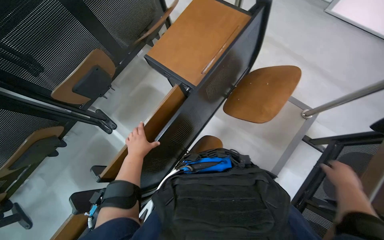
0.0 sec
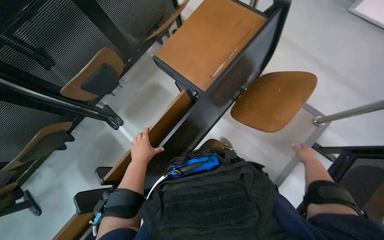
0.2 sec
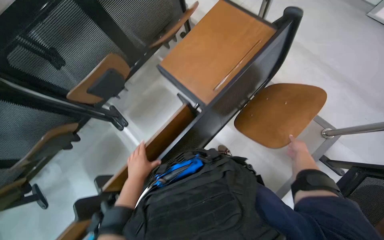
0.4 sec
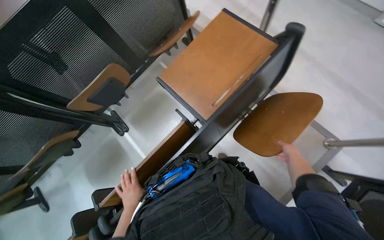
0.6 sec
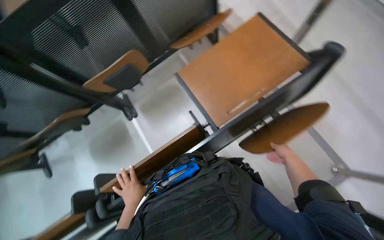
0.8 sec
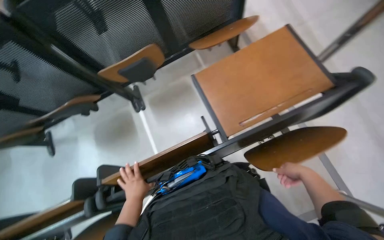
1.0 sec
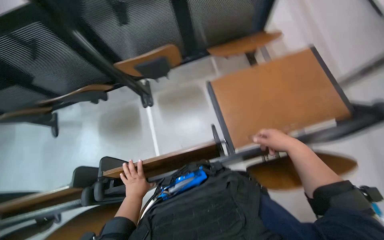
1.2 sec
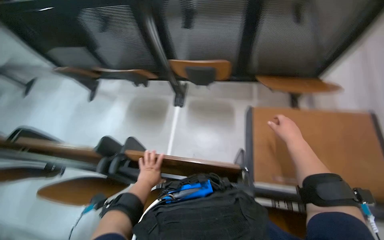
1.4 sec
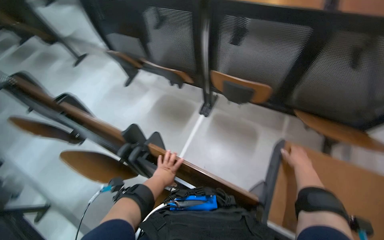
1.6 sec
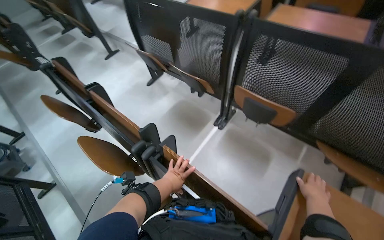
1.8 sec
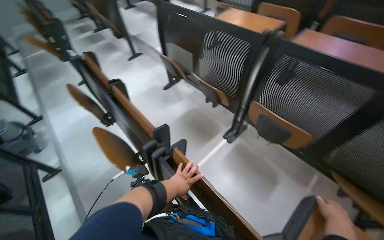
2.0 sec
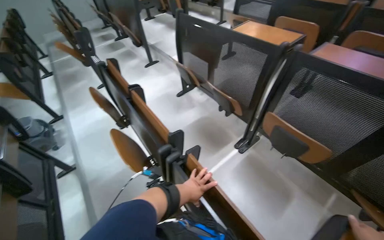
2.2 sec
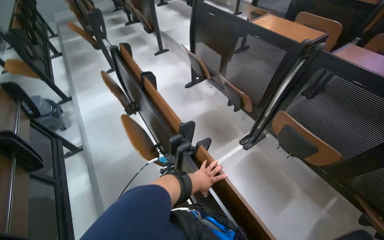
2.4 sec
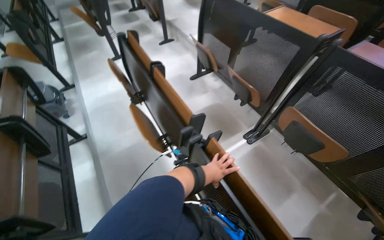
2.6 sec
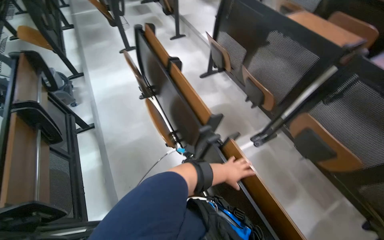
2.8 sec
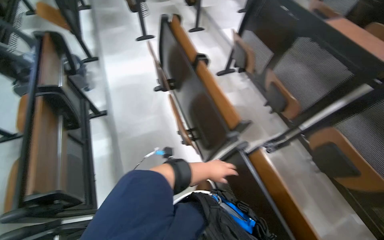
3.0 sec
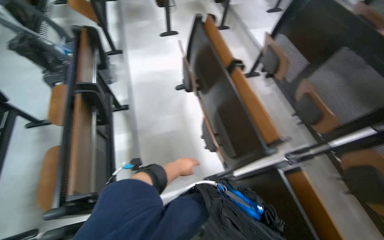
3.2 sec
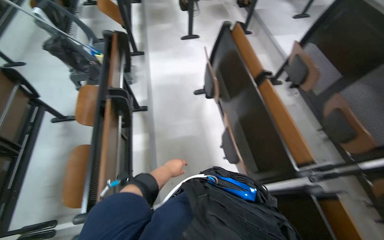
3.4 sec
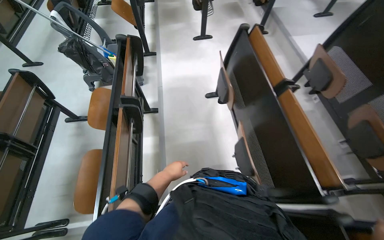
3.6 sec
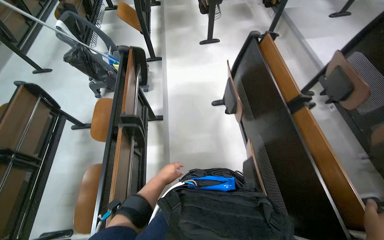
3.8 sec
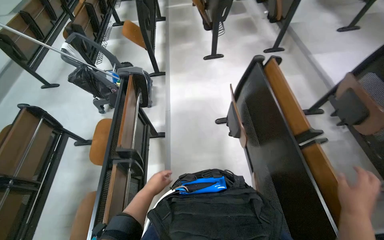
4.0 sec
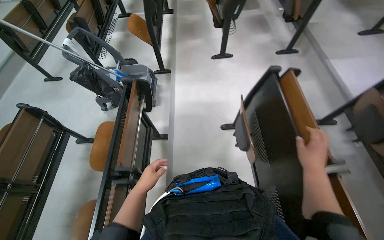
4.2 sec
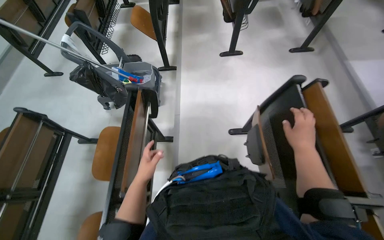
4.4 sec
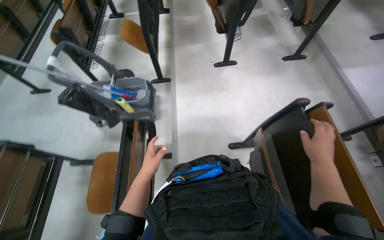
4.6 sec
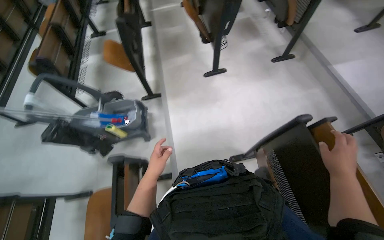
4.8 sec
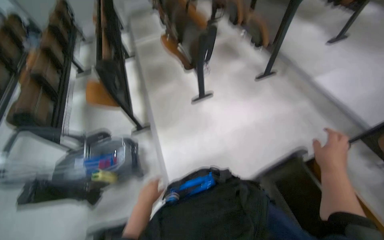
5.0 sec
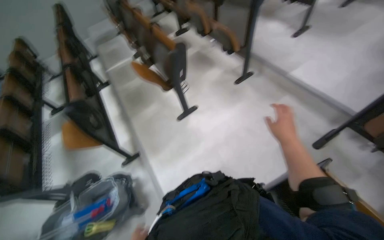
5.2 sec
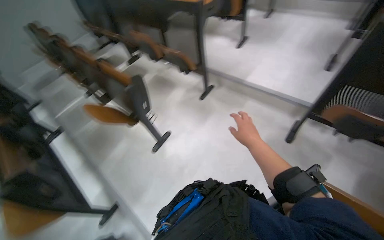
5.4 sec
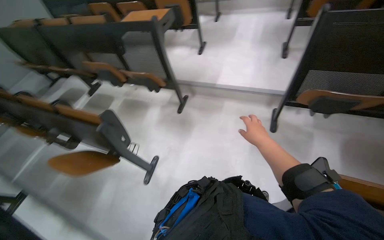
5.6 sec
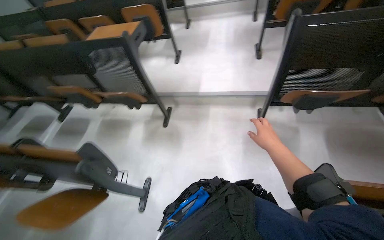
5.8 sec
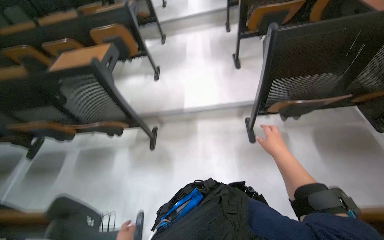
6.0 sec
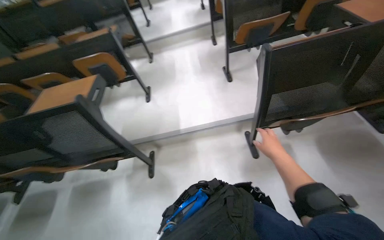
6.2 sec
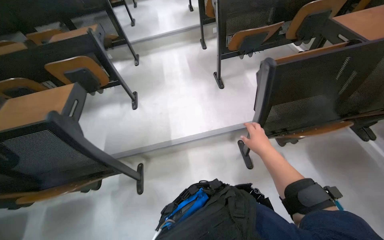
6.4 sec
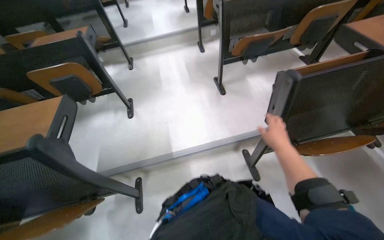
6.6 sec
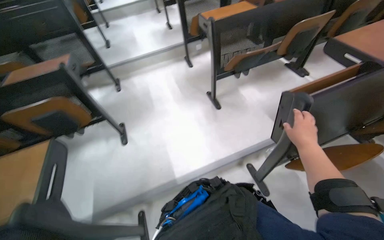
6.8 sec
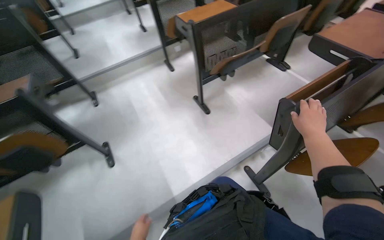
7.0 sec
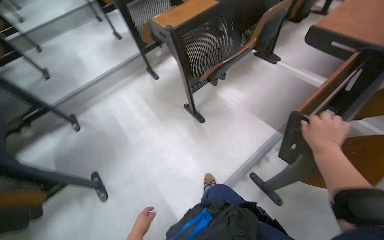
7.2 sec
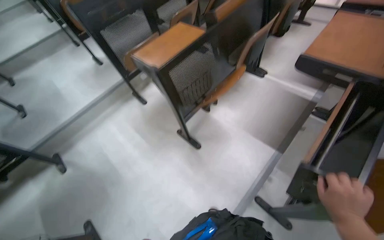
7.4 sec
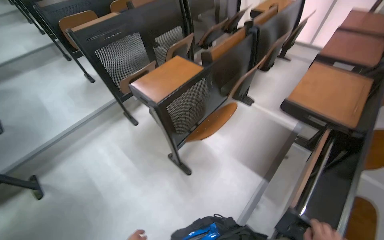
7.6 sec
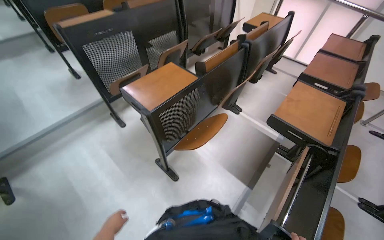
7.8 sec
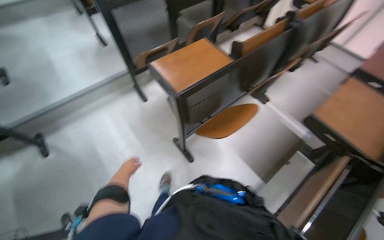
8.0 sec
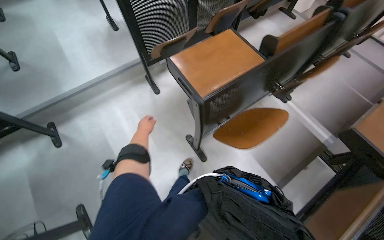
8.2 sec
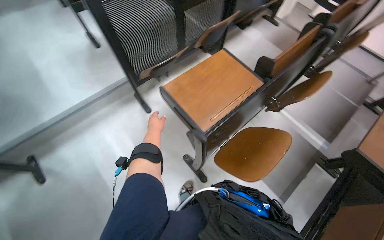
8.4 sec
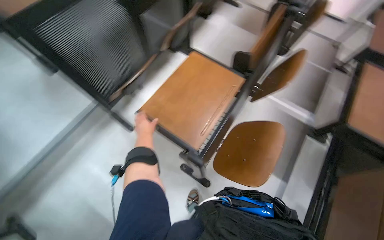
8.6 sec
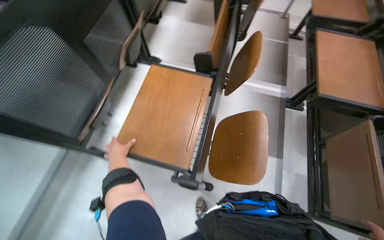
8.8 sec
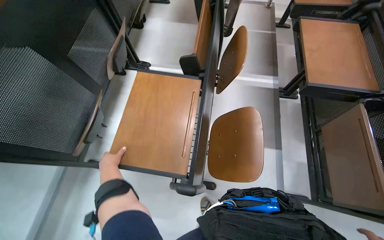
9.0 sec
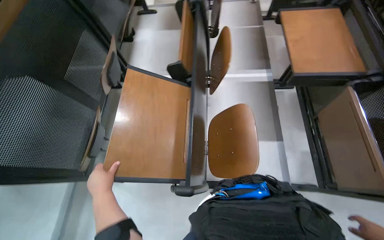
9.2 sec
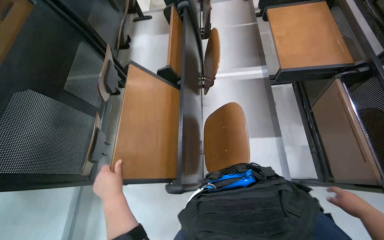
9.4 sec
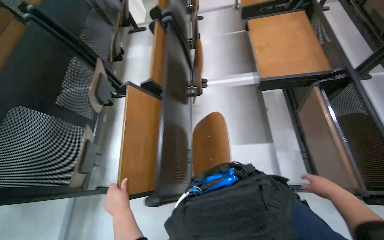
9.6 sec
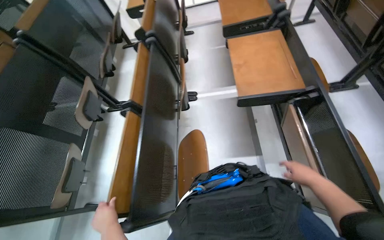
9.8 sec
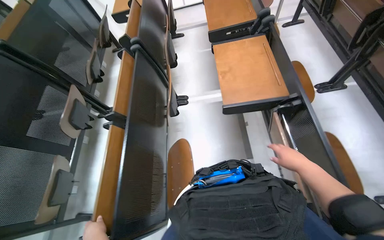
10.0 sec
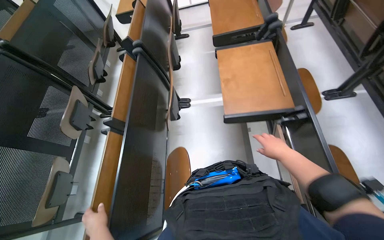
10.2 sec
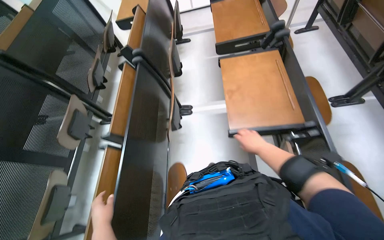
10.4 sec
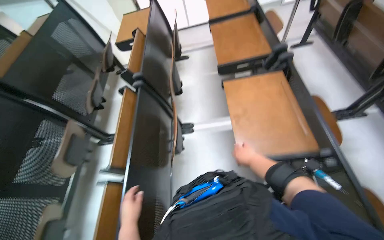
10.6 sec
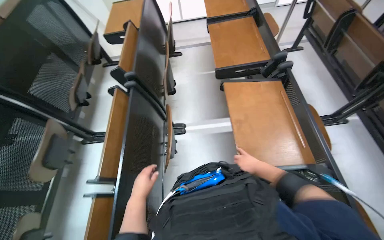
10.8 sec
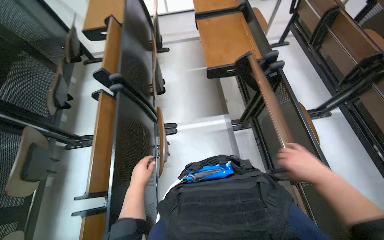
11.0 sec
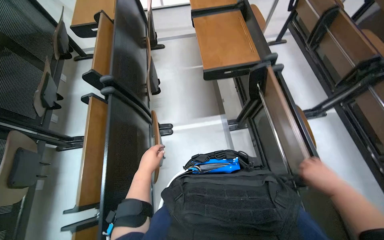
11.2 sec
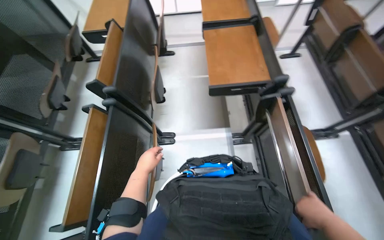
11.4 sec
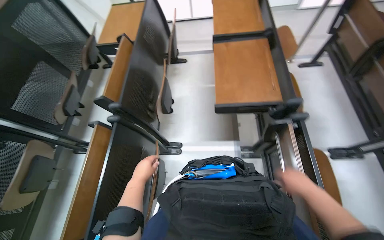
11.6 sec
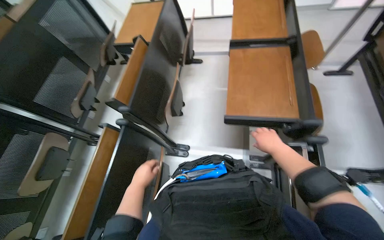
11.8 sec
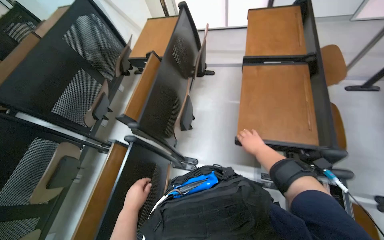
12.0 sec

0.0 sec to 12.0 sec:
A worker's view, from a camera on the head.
Job: organizing items.
The whole recording: Folding down classroom desks. The worker walks through the classroom and folds down the desks.
0.0 sec to 1.6 sec: The wearer looks some 80 degrees further to the left.
1.6 sec to 3.0 sec: The wearer moves approximately 50 cm. The head rotates roughly 45 degrees to the left.
3.0 sec to 4.4 sec: The head travels roughly 80 cm. The head rotates approximately 25 degrees to the left.
4.4 sec to 6.0 sec: The wearer moves roughly 1 m. The wearer looks approximately 90 degrees further to the right. The view tilts about 25 degrees upward.
6.0 sec to 7.6 sec: The wearer moves some 1 m. The wearer's head swings about 45 degrees to the right.
7.6 sec to 9.0 sec: The head travels approximately 60 cm. The wearer looks about 30 degrees further to the right. The view tilts some 15 degrees downward.
9.0 sec to 10.4 sec: The wearer moves some 50 cm.
10.4 sec to 12.0 sec: The wearer moves some 60 cm.

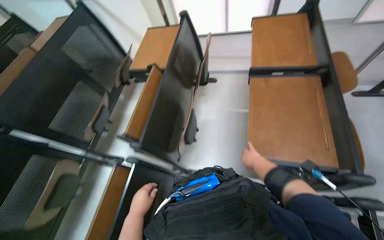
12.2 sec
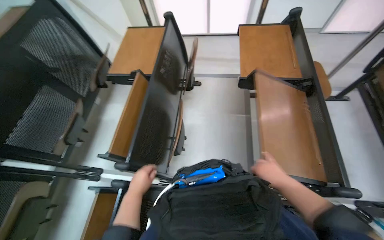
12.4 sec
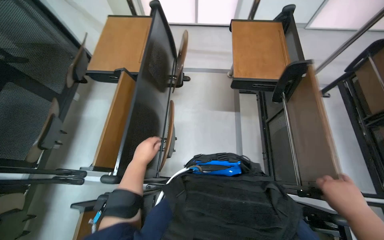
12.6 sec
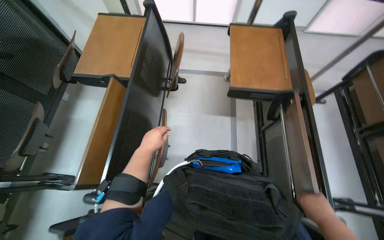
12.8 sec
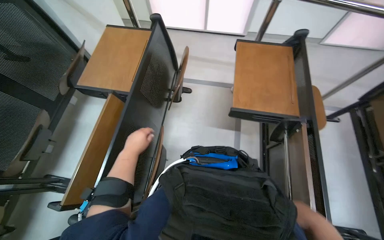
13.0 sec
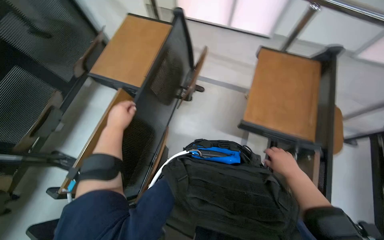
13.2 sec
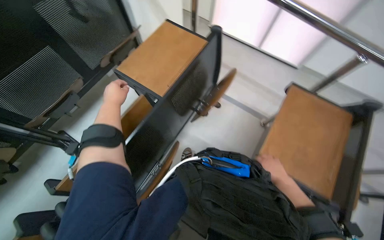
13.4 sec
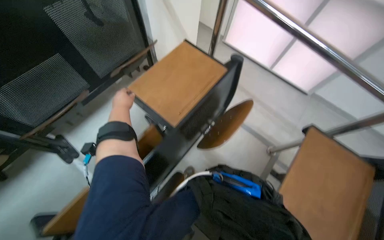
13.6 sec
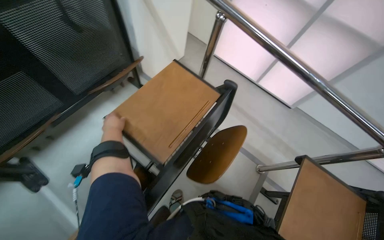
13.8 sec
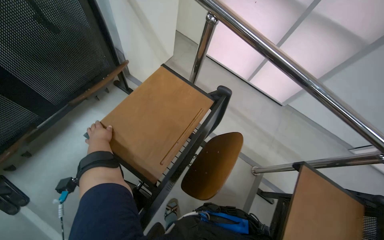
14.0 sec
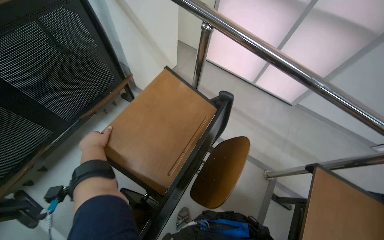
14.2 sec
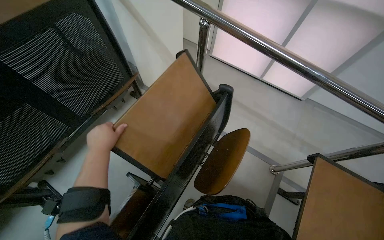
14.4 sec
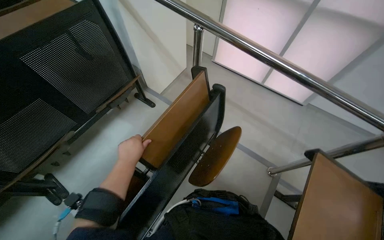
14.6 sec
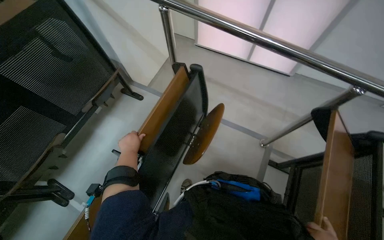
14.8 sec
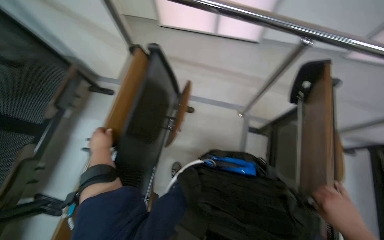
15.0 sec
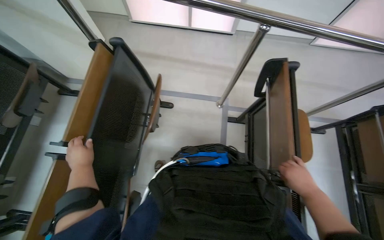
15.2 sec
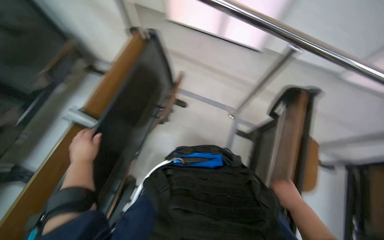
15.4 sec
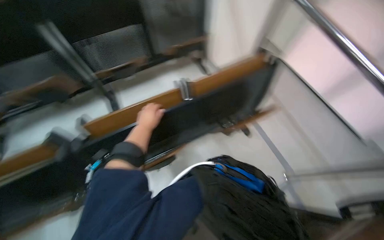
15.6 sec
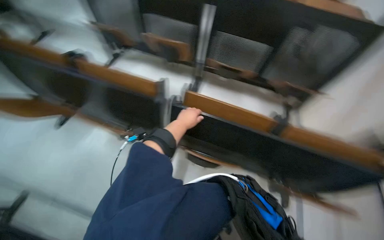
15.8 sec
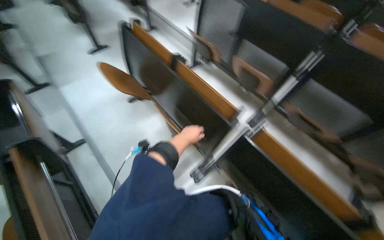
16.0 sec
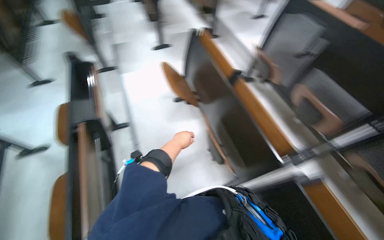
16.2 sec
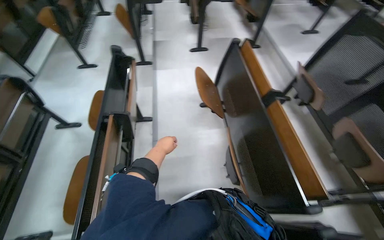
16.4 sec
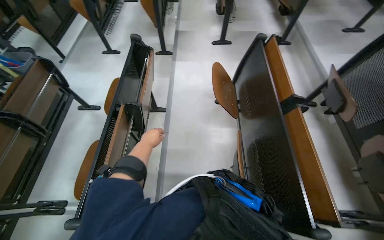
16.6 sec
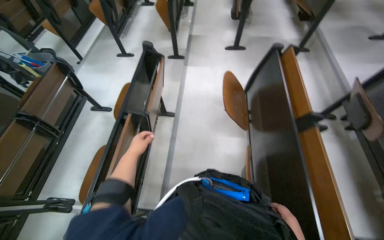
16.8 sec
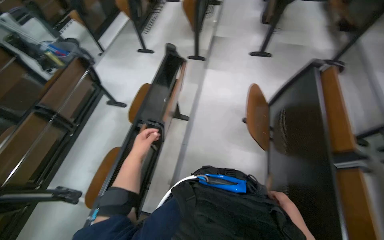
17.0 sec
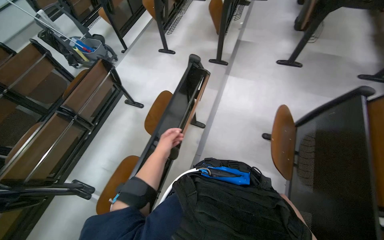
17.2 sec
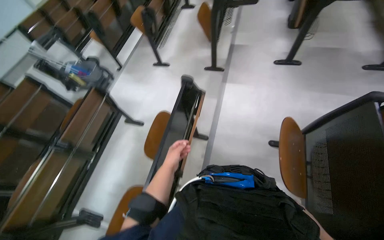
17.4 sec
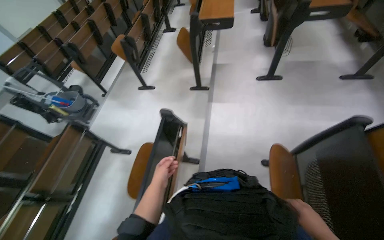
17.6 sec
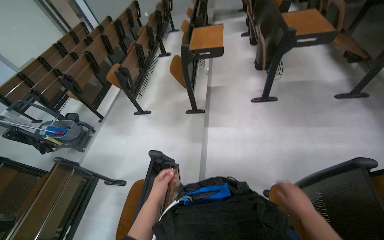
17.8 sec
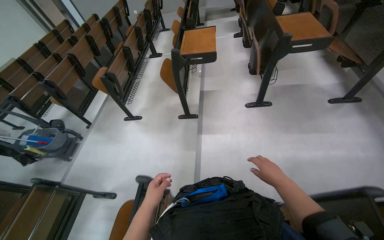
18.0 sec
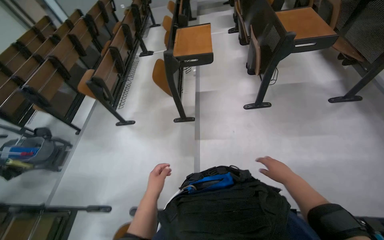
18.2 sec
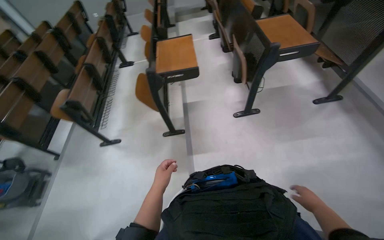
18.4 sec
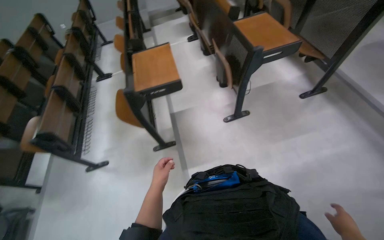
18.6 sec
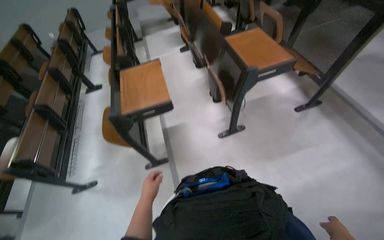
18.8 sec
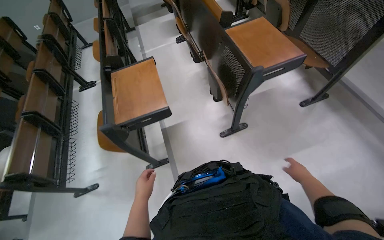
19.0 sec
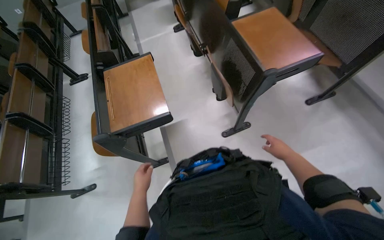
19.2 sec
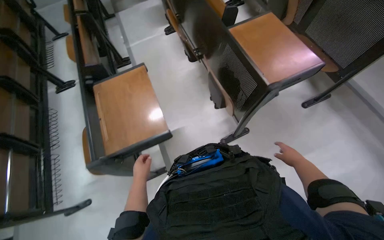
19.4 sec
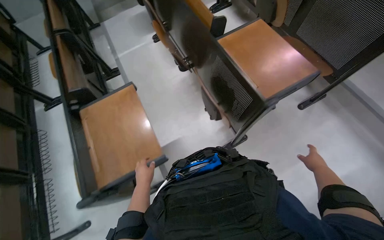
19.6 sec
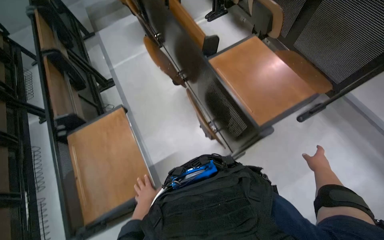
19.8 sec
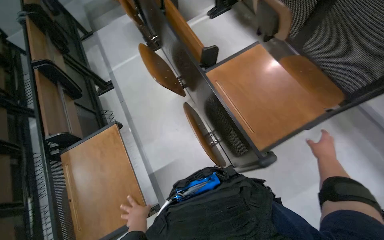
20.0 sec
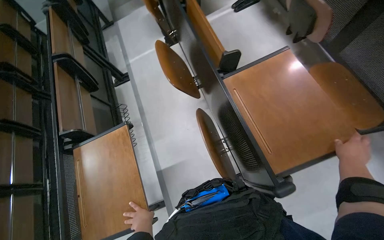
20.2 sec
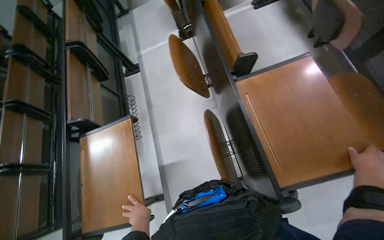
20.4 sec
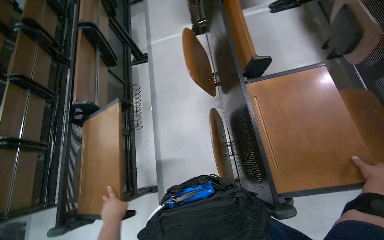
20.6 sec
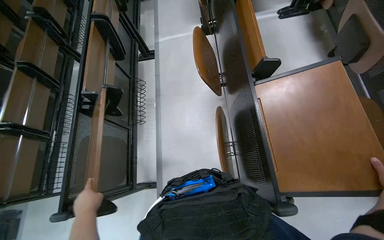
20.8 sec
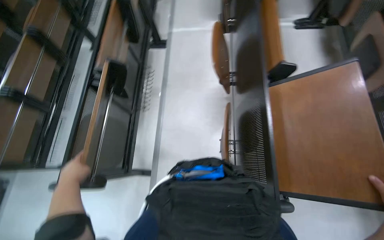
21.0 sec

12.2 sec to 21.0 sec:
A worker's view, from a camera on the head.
Job: organizing items.
The whole recording: Folding down classroom desks. The worker walks through the classroom and folds down the desks.
12.2 sec to 13.6 sec: The camera travels some 60 cm. Everything in view rotates approximately 35 degrees clockwise.
13.6 sec to 15.2 sec: The wearer looks roughly 35 degrees further to the right.
15.2 sec to 16.6 sec: The wearer moves some 90 cm. The wearer's head swings roughly 85 degrees to the left.
16.6 sec to 18.0 sec: The wearer moves some 90 cm.
18.0 sec to 19.6 sec: The camera is carried some 1 m. The head rotates roughly 30 degrees to the right.
19.6 sec to 21.0 sec: The scene rotates clockwise by some 30 degrees. The left hand travels to the left by some 10 cm.
